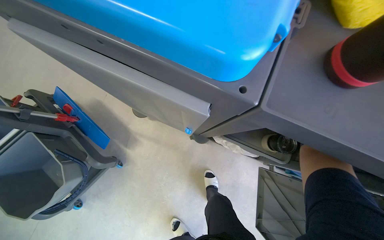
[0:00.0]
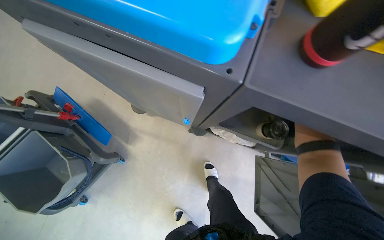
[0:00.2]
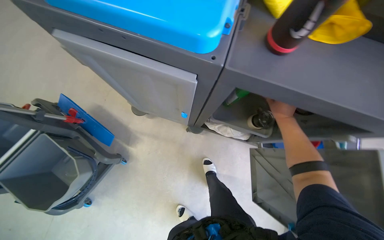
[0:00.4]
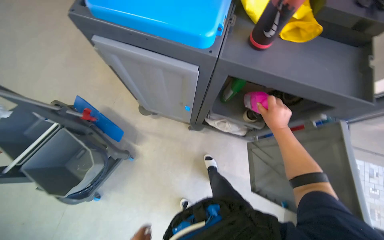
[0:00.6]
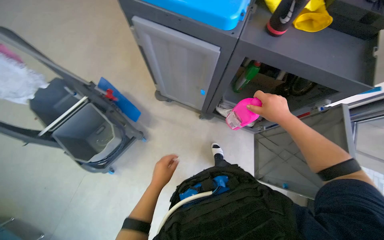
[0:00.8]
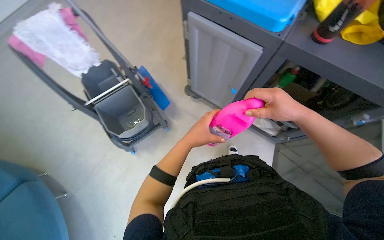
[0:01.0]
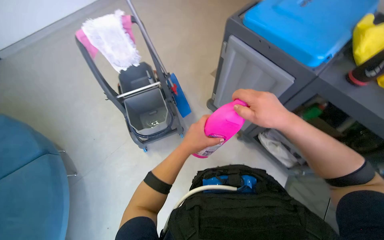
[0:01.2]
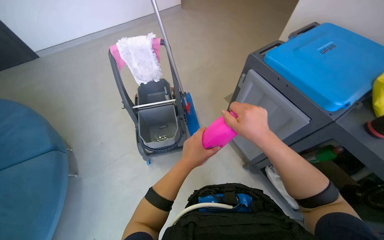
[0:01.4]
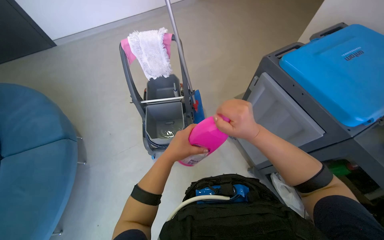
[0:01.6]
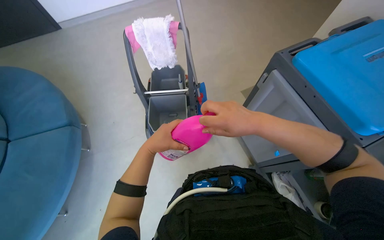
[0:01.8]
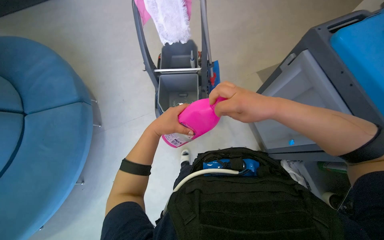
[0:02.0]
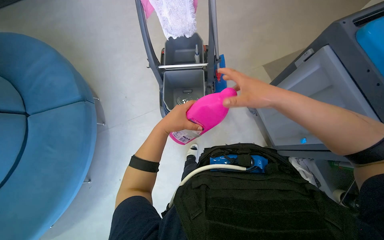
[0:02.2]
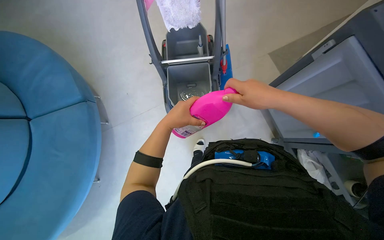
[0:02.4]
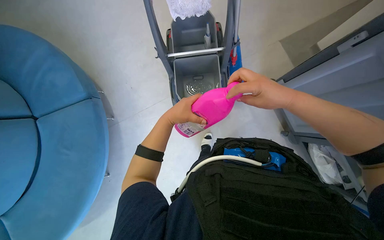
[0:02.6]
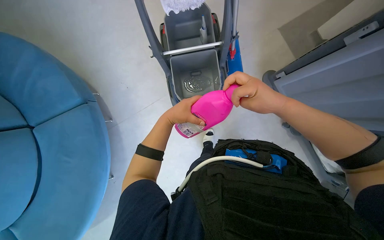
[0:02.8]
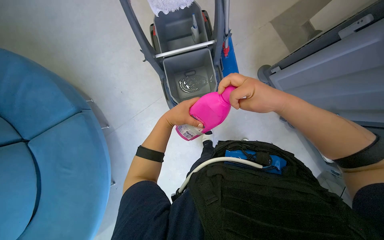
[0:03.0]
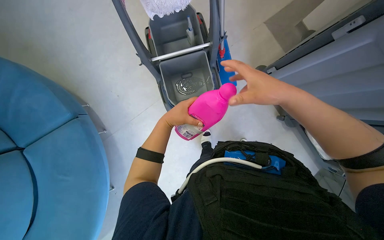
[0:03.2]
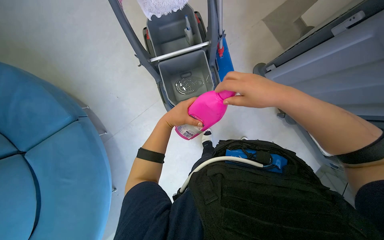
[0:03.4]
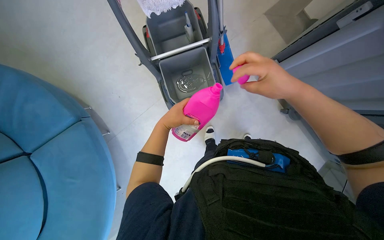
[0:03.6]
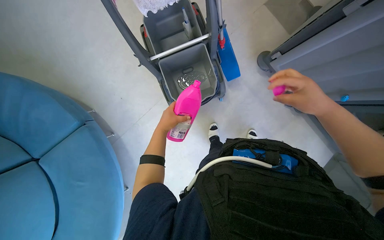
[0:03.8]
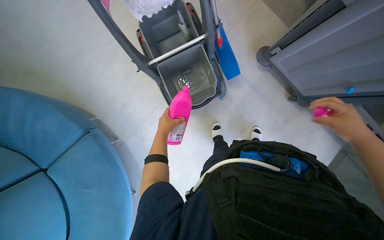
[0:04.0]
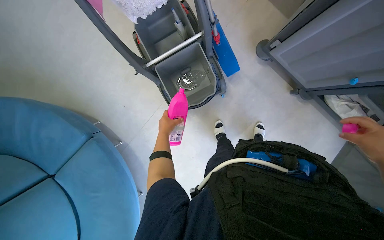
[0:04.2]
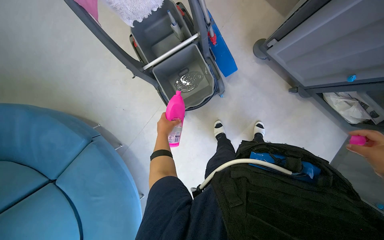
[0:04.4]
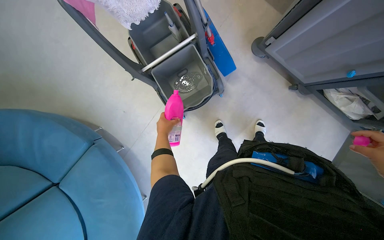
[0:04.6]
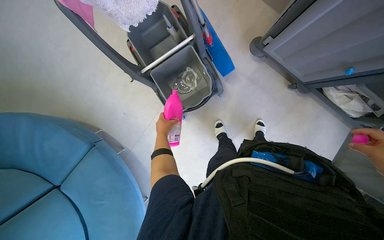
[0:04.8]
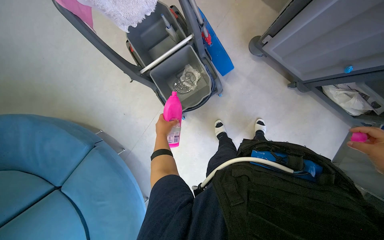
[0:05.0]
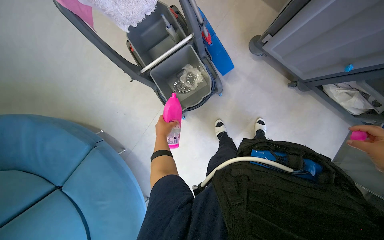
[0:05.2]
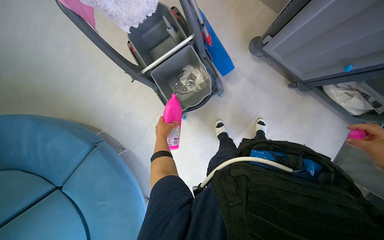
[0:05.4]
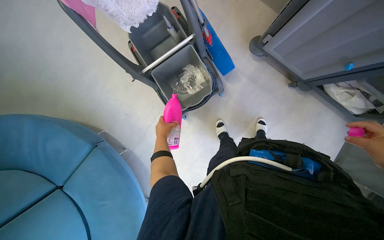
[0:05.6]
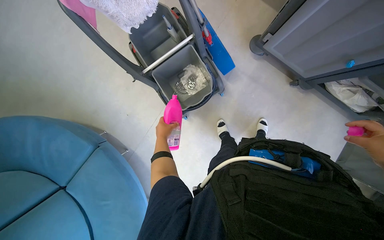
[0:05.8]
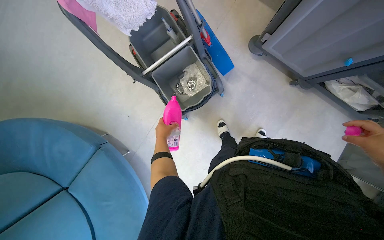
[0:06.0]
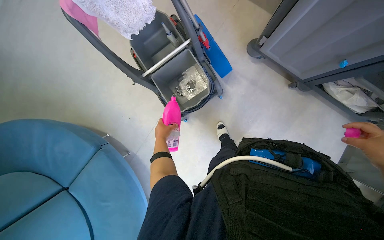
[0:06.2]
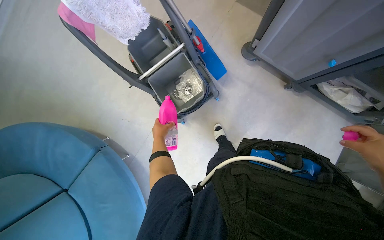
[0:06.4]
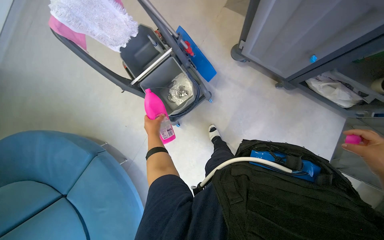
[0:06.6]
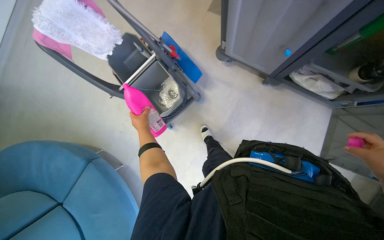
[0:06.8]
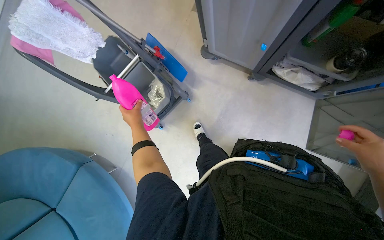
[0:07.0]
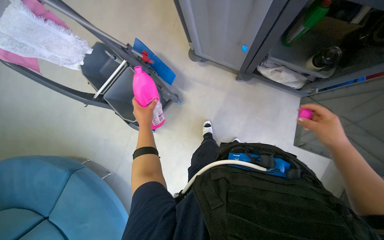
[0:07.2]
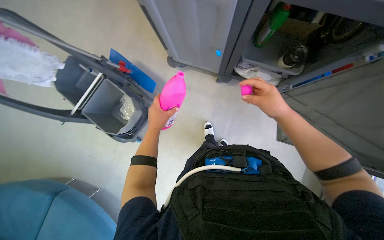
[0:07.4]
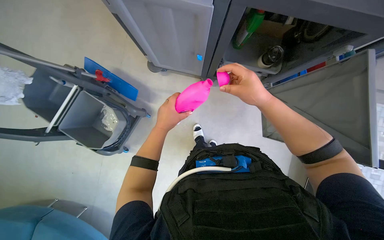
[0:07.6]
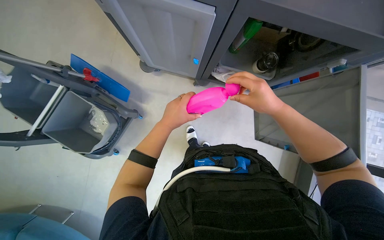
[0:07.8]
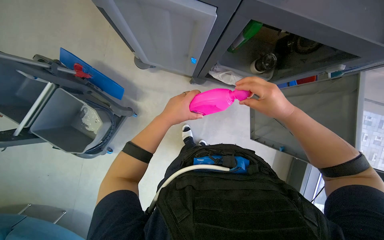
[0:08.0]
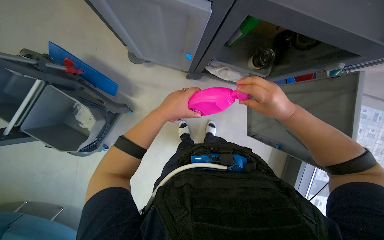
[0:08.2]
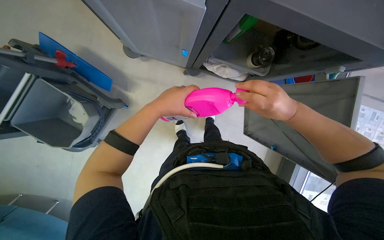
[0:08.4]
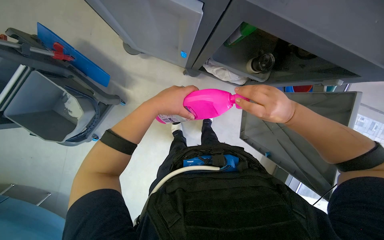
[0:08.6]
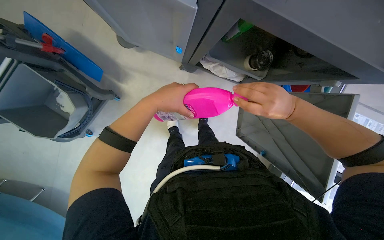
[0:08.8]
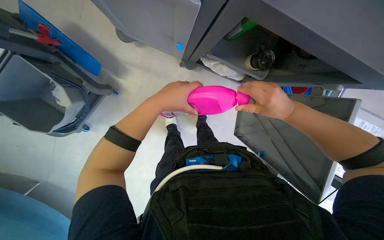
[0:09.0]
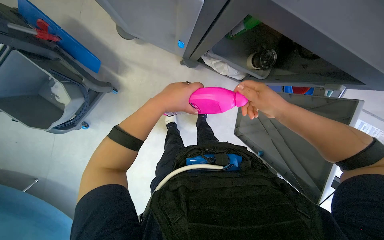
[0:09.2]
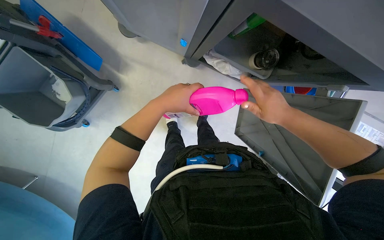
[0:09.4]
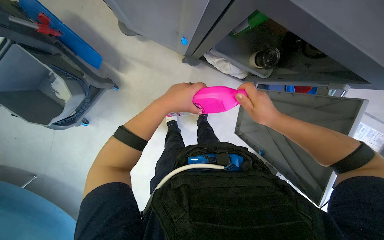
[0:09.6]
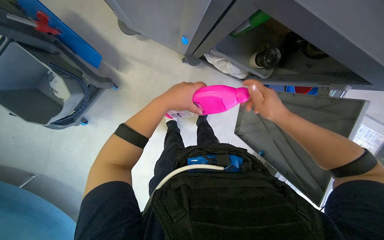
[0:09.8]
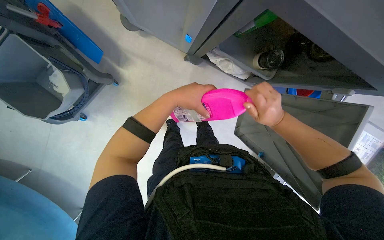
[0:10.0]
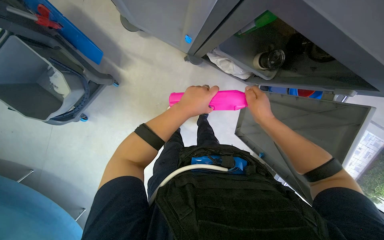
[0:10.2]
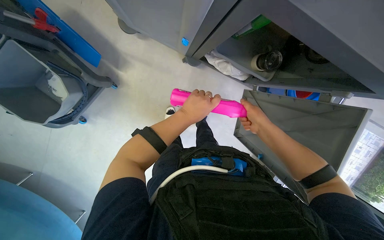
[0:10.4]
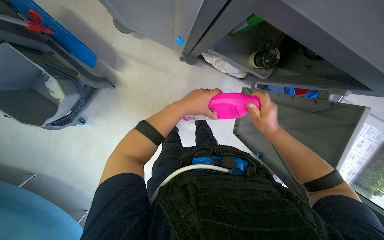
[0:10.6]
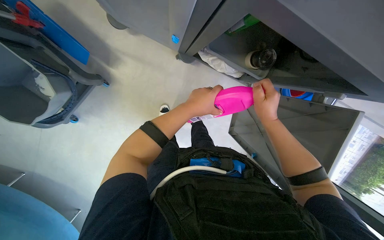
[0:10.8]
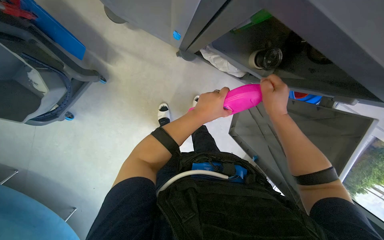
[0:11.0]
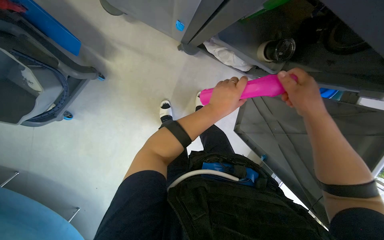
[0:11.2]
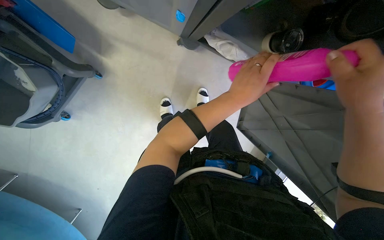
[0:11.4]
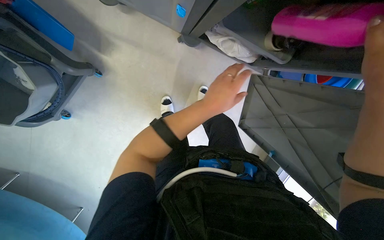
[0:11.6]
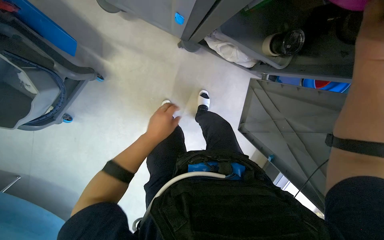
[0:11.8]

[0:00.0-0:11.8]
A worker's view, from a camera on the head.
Job: preparing cleaning supplies.
The whole recording: Preparing cleaning solution in bucket. The worker takes out cleaning bottles from the cart and pours solution into the mop bucket.
0:00.0 to 0:01.4: The head travels roughly 60 cm. The wearer looks about 35 degrees further to the left. The view tips upward by some 20 degrees.
0:01.4 to 0:03.0: The view tips downward by about 25 degrees. The left hand travels farther from the camera, to the left and up the picture by roughly 20 cm; the right hand goes approximately 10 cm up the picture.
0:03.0 to 0:04.4: The left hand shifts roughly 10 cm farther from the camera.
0:06.0 to 0:07.4: The head rotates roughly 30 degrees to the right. The left hand is displaced nearer to the camera by some 10 cm.
0:07.4 to 0:08.8: The left hand moves up the picture, approximately 15 cm.
0:08.8 to 0:10.4: Both hands move farther from the camera, about 10 cm.
0:10.4 to 0:11.8: The left hand heads to the left, covering about 10 cm.

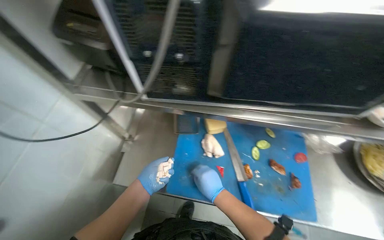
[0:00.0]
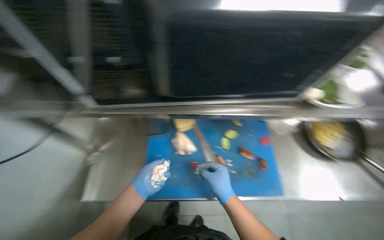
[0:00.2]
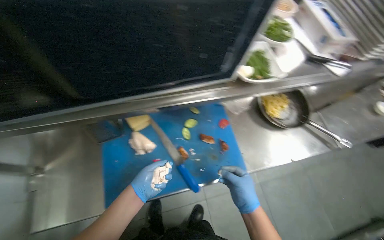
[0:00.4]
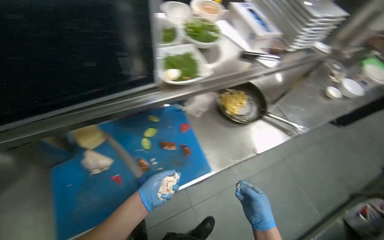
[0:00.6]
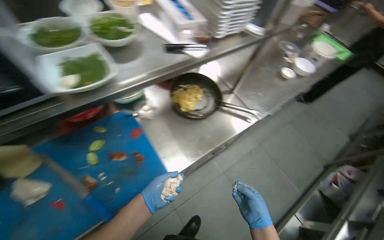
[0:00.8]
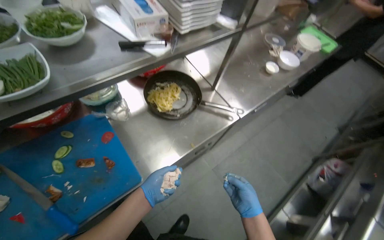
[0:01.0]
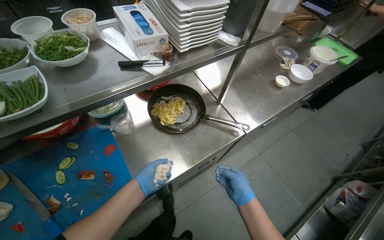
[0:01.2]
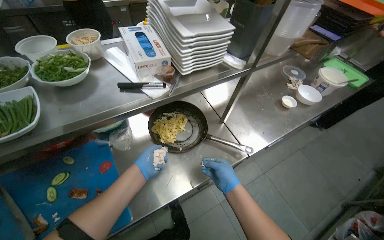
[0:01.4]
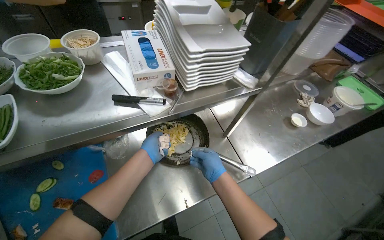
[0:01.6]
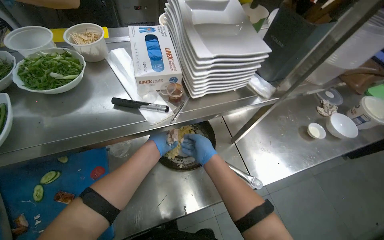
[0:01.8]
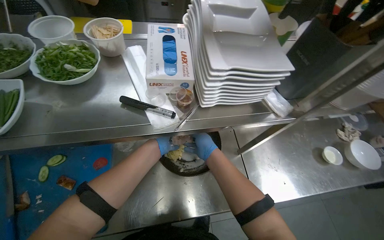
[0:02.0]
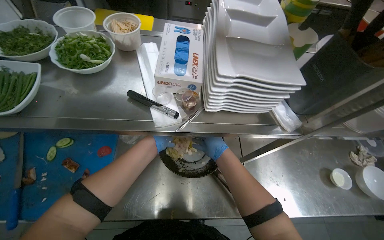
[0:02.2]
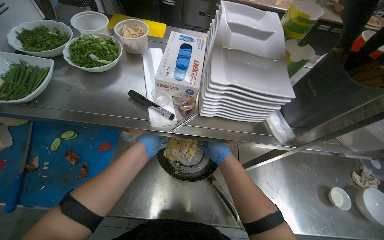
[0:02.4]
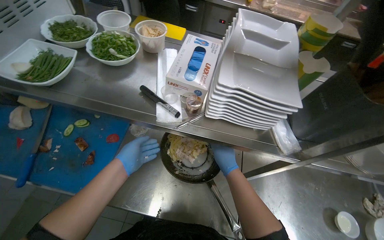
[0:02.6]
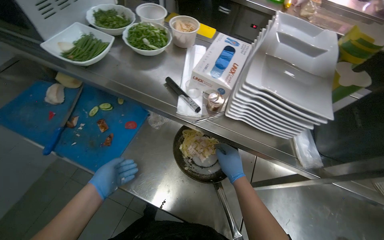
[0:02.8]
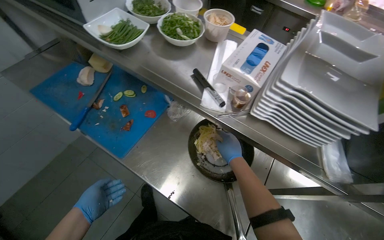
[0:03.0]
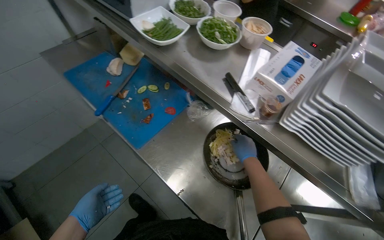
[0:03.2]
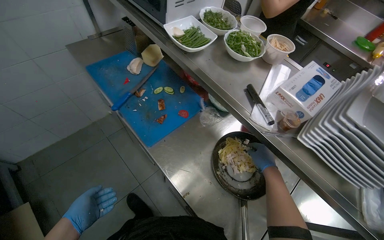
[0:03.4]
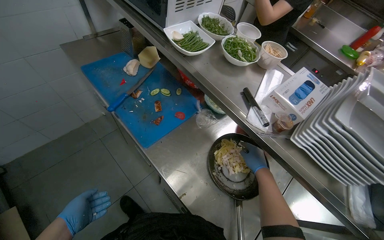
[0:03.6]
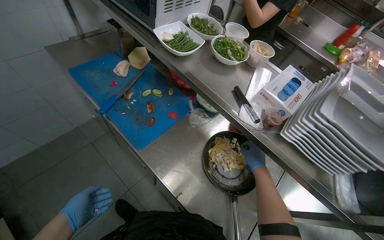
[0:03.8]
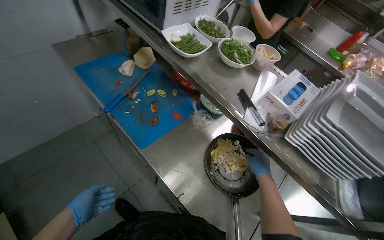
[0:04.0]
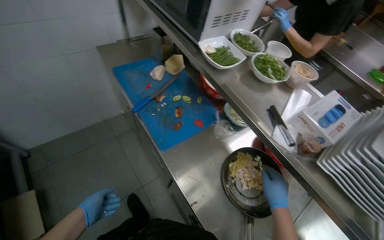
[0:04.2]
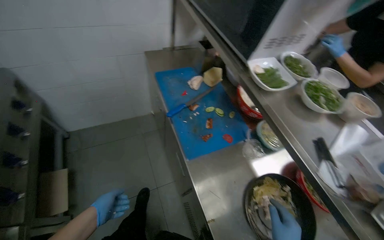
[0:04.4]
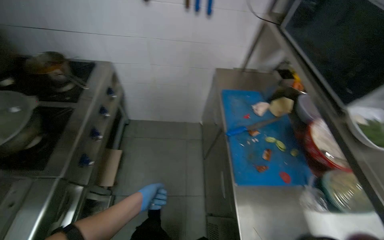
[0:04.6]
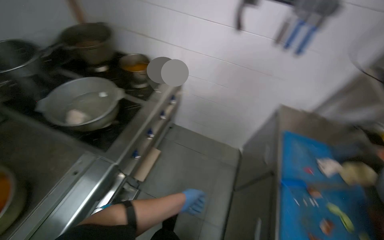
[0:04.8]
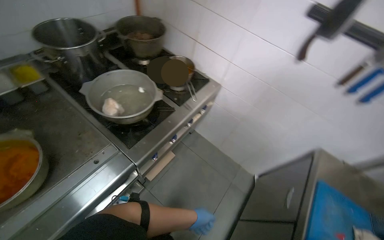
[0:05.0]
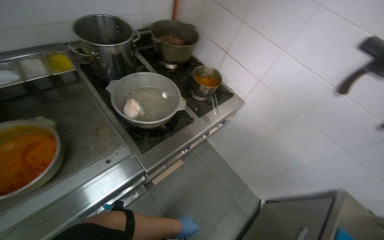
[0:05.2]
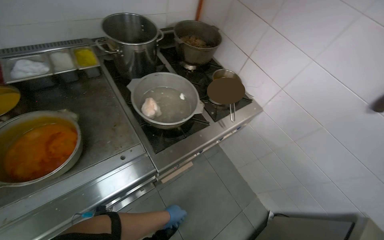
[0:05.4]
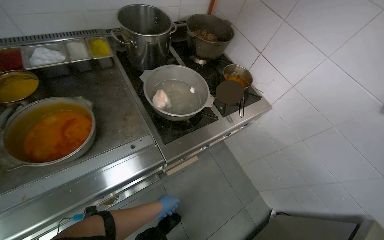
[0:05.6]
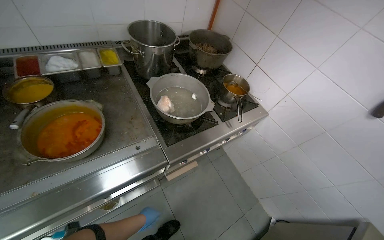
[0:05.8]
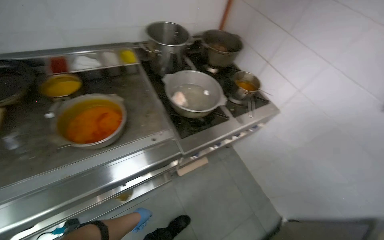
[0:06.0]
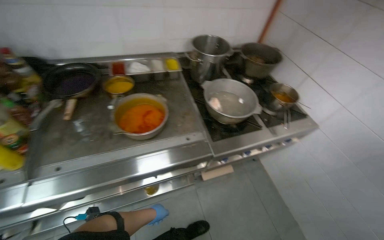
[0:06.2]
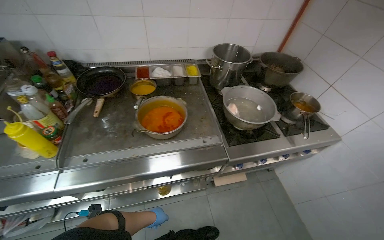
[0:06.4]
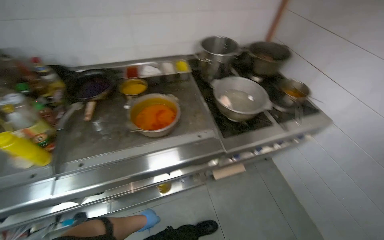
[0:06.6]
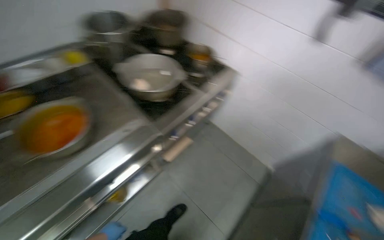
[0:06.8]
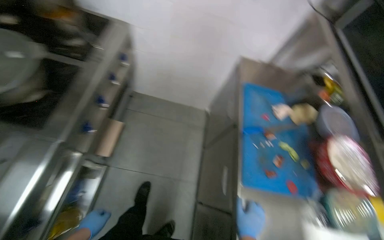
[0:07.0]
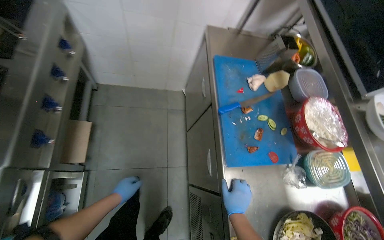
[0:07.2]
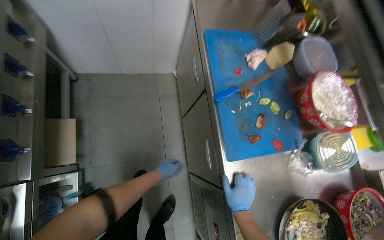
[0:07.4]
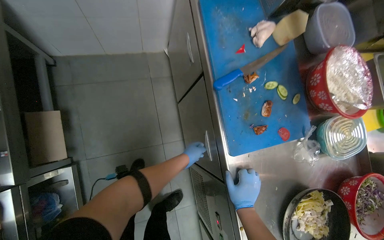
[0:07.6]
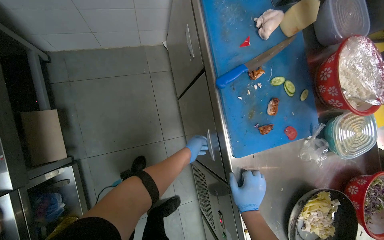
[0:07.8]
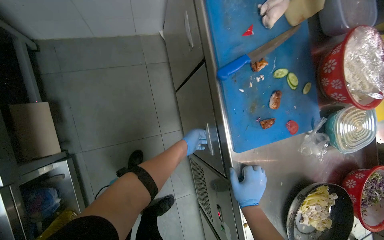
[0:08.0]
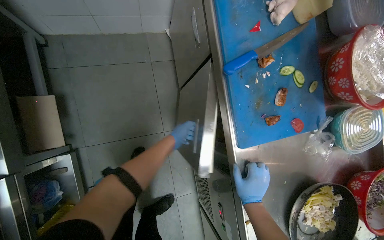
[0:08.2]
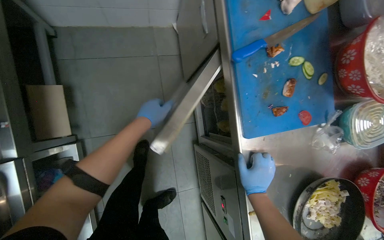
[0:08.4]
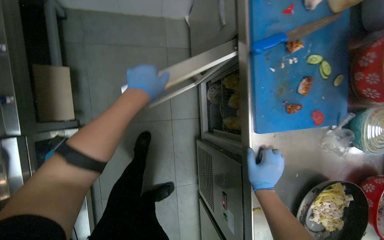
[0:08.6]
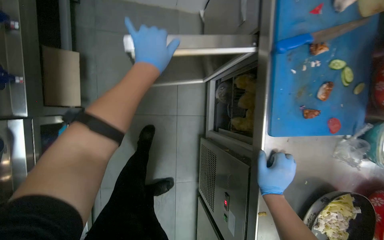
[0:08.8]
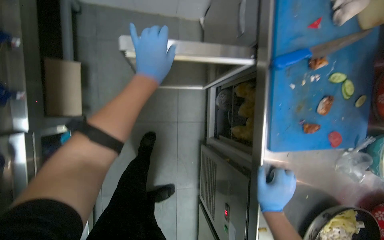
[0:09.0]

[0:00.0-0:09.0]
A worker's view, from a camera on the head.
Job: preparing food.
The whole recording: Organizing kitchen items. The worker organizes the kitchen items.
0:00.0 to 0:01.6: The head travels about 70 cm. The head rotates some 35 degrees to the right.
0:01.6 to 0:03.0: The wearer looks some 60 degrees further to the left.
0:03.0 to 0:04.4: The wearer looks some 35 degrees further to the left.
0:04.4 to 0:06.0: The camera travels some 40 cm. The head rotates about 80 degrees to the left. The view tips upward by some 15 degrees.
0:06.0 to 0:07.6: The wearer moves about 50 cm. The head rotates roughly 70 degrees to the right. The view tilts about 40 degrees downward.
0:07.6 to 0:09.0: The left hand shifts about 25 cm to the left, up the picture and nearer to the camera.
